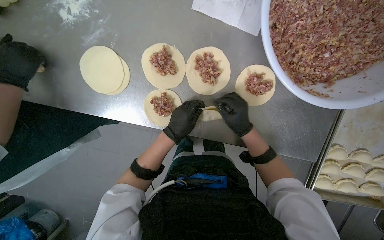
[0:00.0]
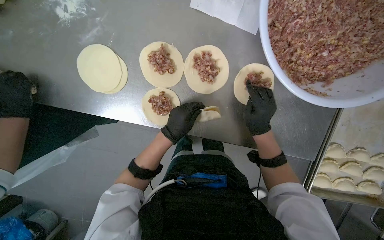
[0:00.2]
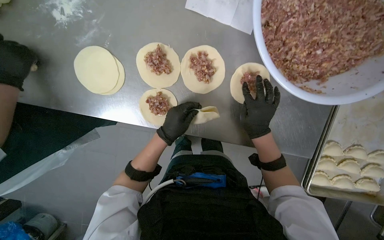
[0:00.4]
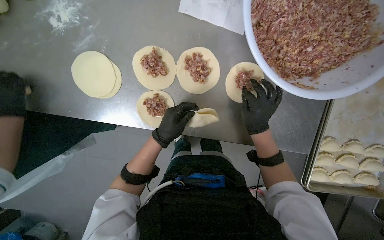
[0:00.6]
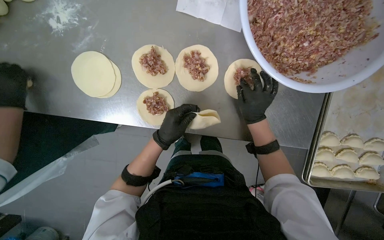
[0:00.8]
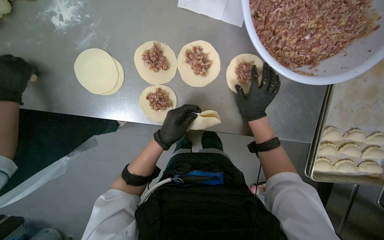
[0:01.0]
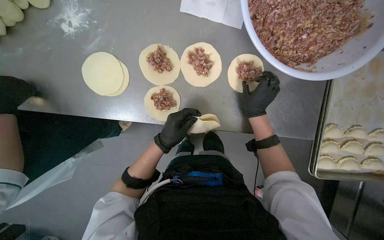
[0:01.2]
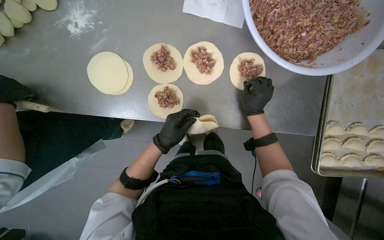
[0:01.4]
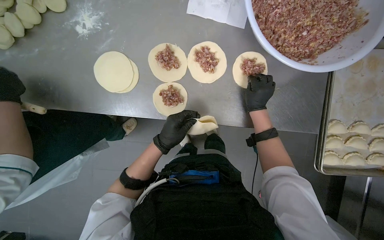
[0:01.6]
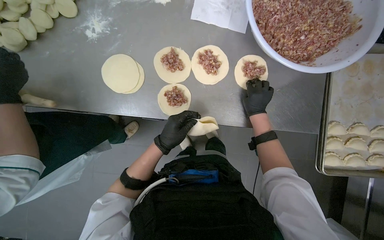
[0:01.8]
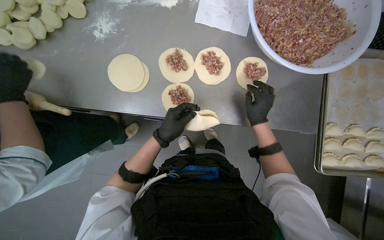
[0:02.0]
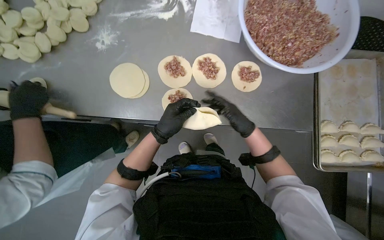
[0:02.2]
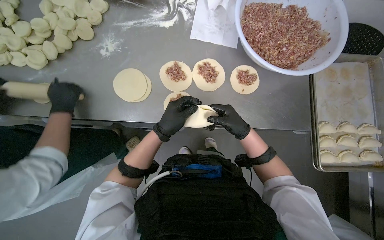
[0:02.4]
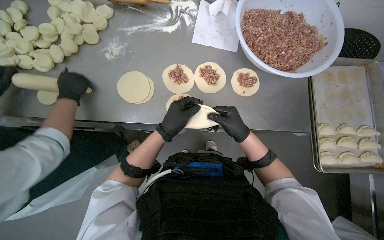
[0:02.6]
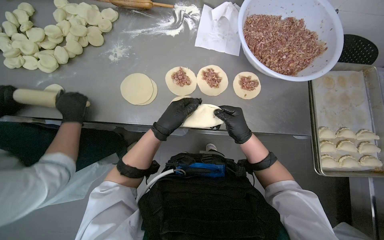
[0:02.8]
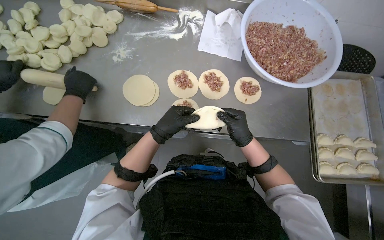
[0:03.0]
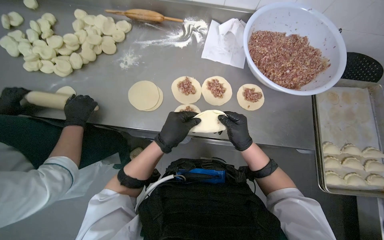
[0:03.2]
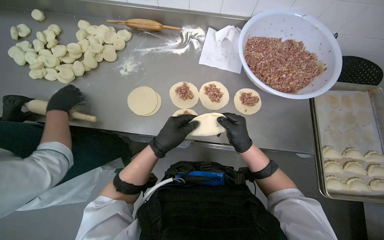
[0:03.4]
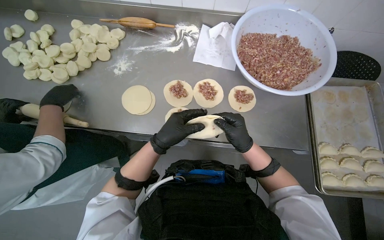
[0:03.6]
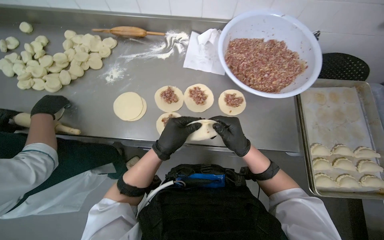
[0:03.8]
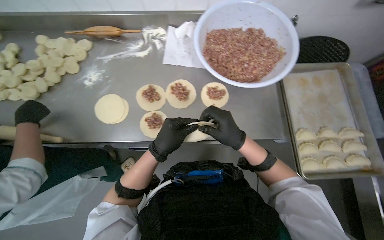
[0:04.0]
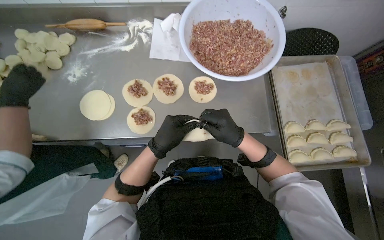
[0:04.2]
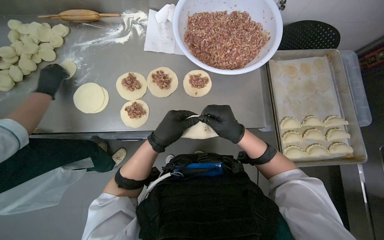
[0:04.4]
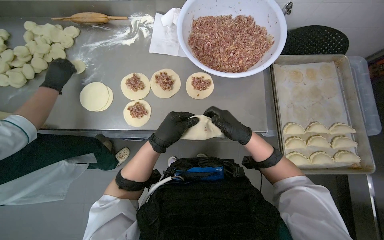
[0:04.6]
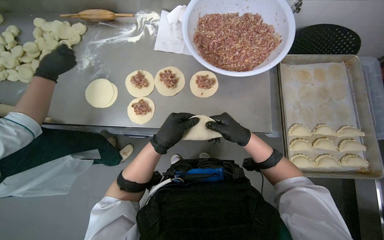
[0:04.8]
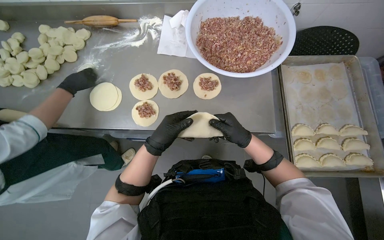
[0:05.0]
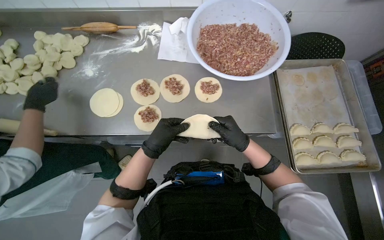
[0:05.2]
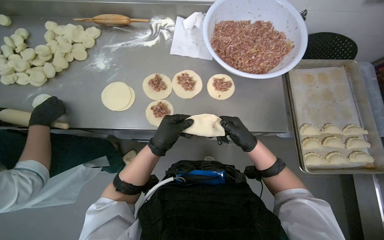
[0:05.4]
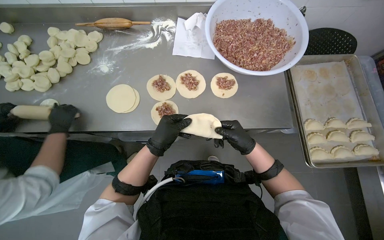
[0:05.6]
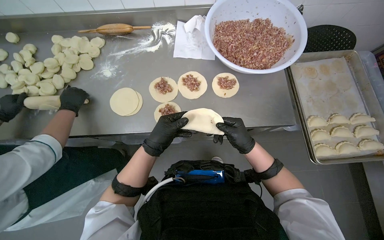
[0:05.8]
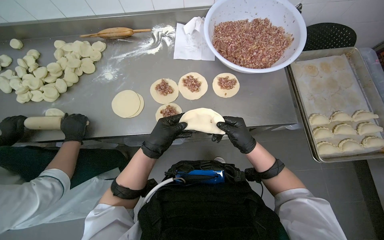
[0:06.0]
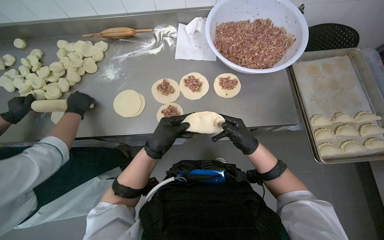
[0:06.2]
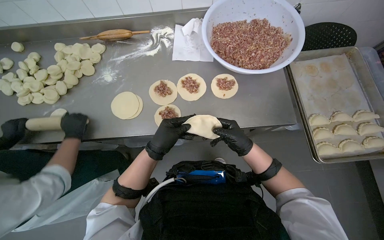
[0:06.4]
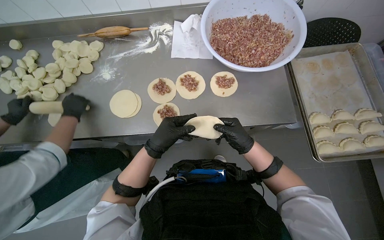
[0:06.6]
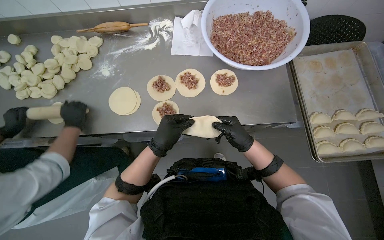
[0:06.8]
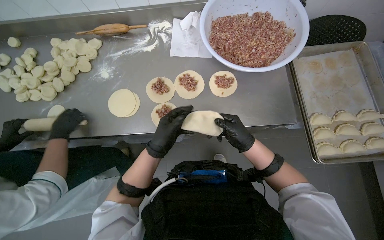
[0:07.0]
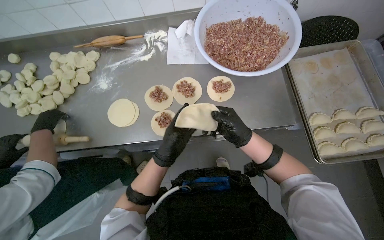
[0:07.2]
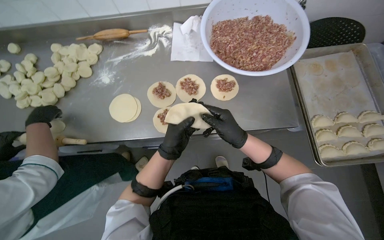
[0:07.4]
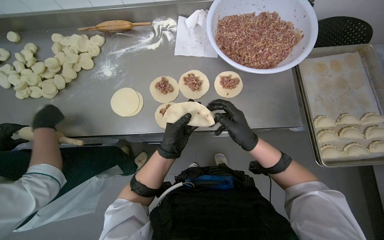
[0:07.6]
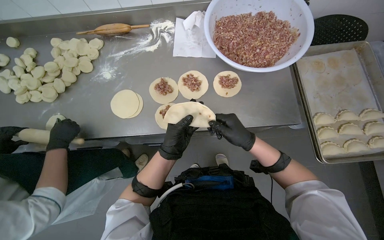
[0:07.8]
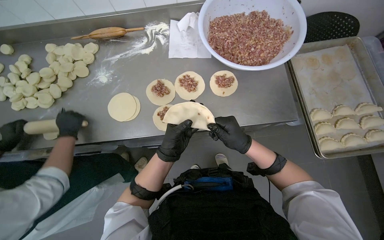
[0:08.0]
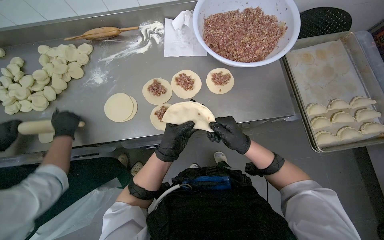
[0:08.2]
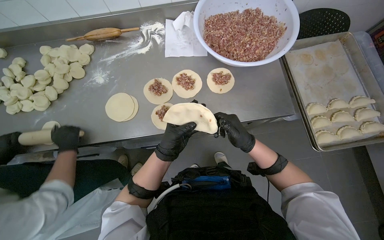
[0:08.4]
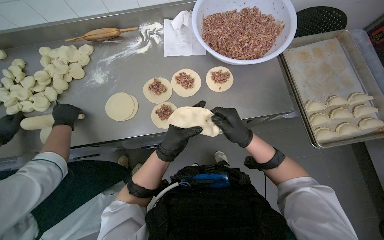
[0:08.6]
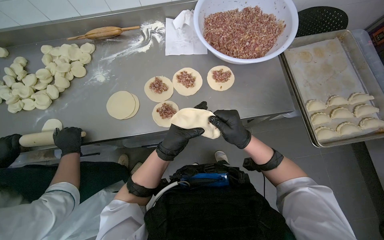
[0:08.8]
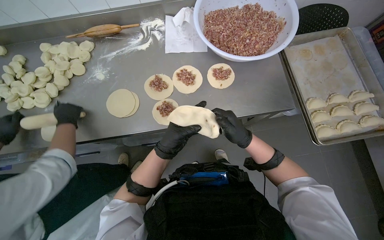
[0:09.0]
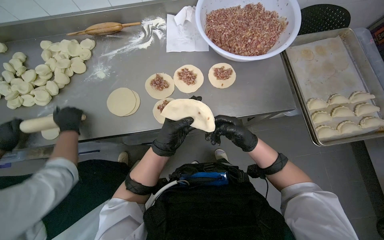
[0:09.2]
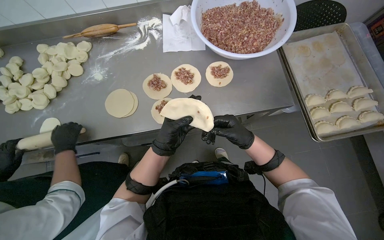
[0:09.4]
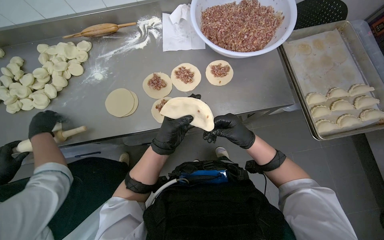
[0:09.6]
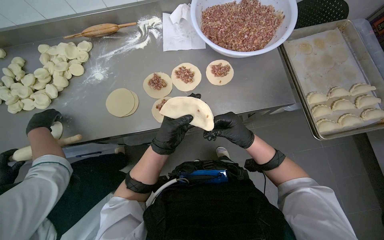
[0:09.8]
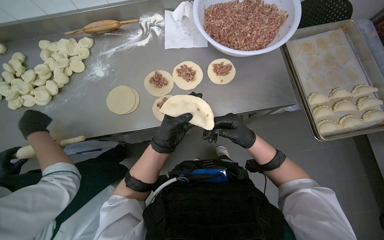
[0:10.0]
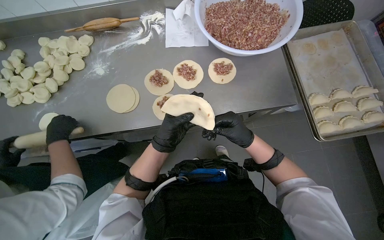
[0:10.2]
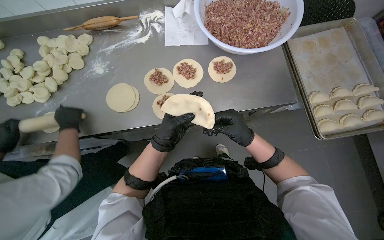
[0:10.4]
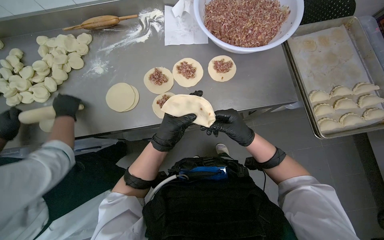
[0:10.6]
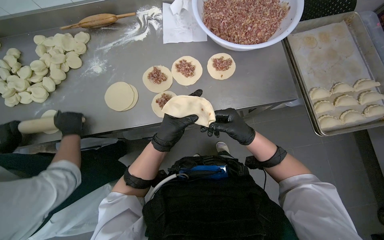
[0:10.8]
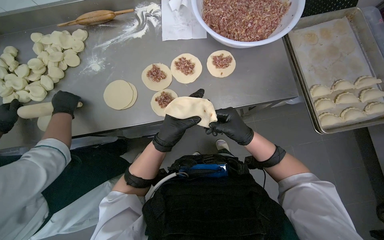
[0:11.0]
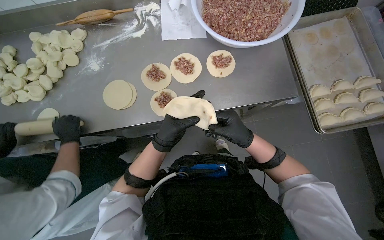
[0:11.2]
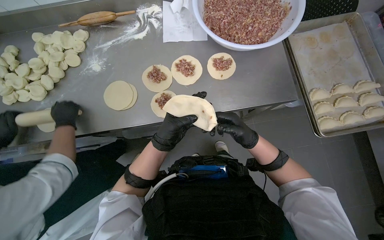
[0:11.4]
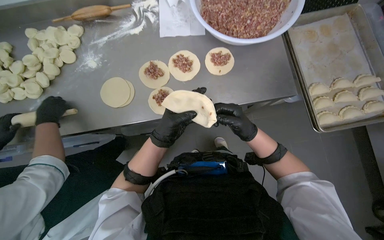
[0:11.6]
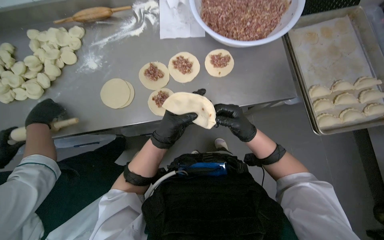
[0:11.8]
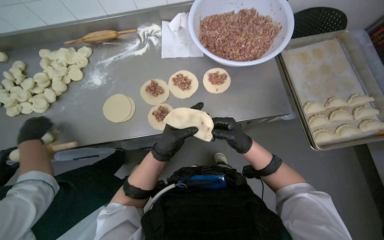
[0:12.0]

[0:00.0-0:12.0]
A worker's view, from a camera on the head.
Job: preparing food.
The whole recording: Preparing meat-filled dumplings. The worker places meat filling onto dough circles, seals them, and places them onto a tray.
0:01.6 to 0:03.0: The view tips upward by some 15 degrees. The right hand goes roughly 20 cm nearer to the camera, to the left and down the picture.
0:03.0 to 0:04.4: The view swings approximately 15 degrees to the left. The view tilts approximately 10 degrees upward. The left hand travels nearer to the camera by some 35 cm.
0:06.0 to 0:12.0: The hands stay close to where they were, moving slightly.

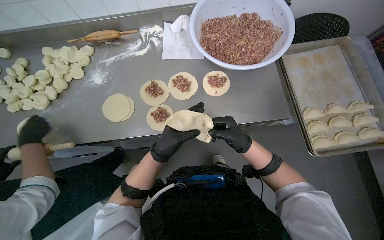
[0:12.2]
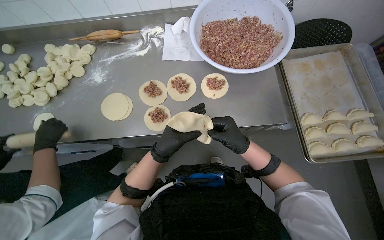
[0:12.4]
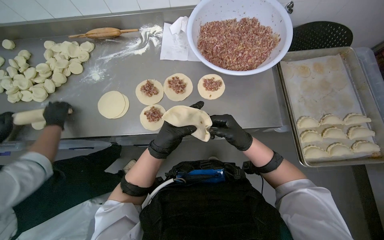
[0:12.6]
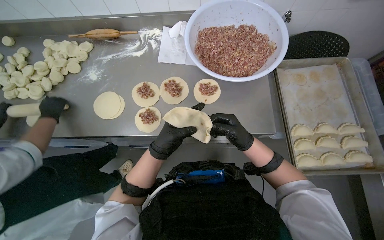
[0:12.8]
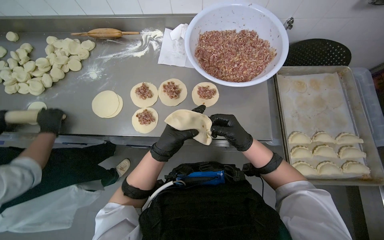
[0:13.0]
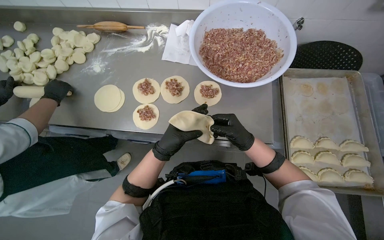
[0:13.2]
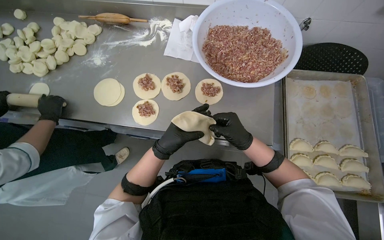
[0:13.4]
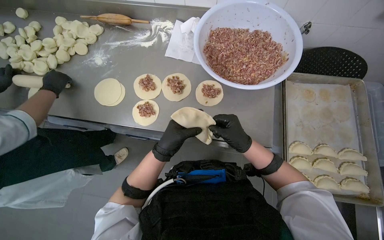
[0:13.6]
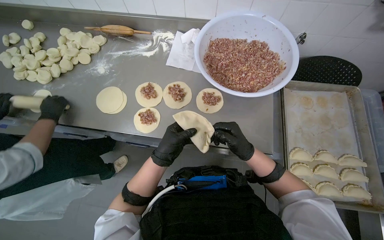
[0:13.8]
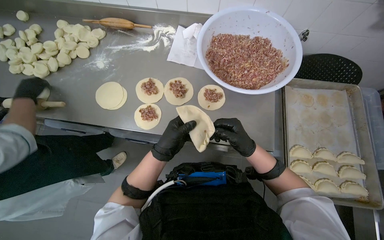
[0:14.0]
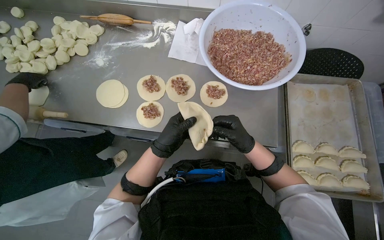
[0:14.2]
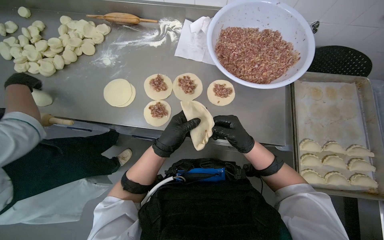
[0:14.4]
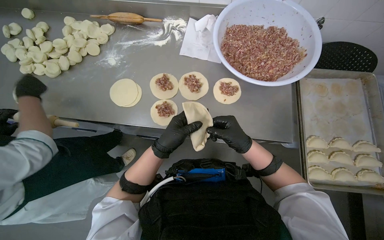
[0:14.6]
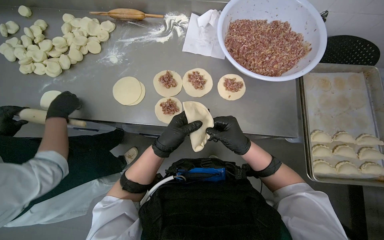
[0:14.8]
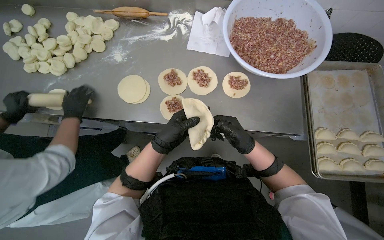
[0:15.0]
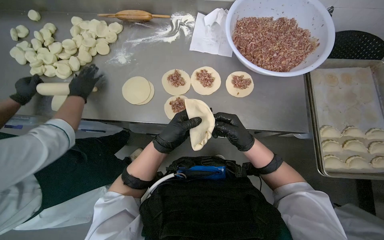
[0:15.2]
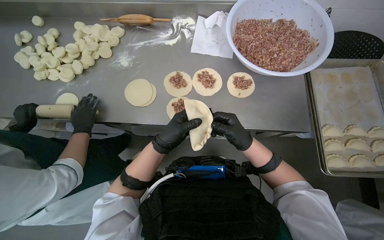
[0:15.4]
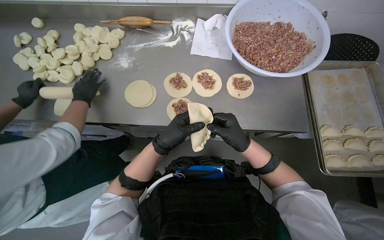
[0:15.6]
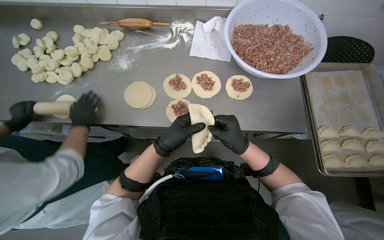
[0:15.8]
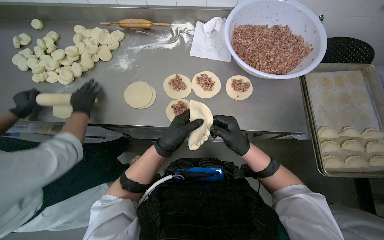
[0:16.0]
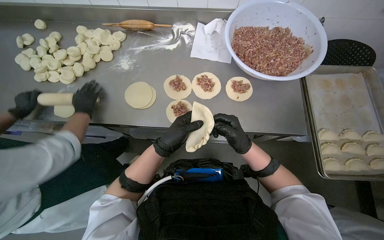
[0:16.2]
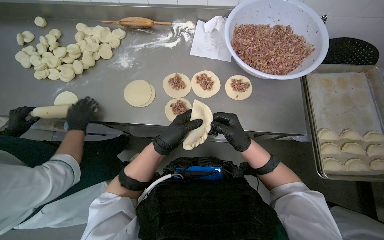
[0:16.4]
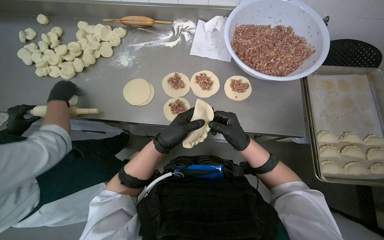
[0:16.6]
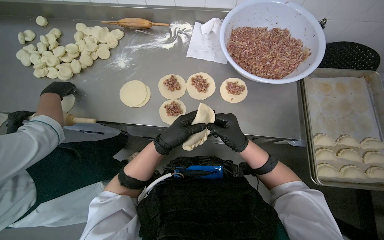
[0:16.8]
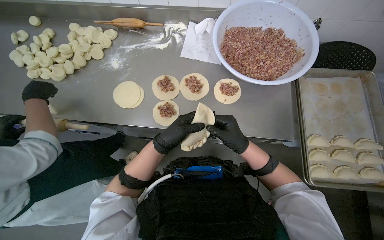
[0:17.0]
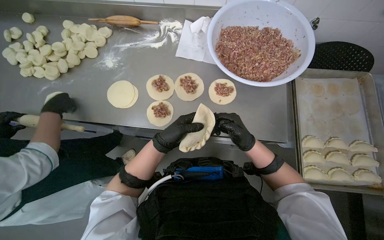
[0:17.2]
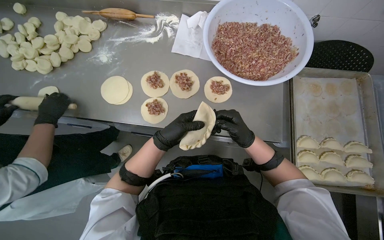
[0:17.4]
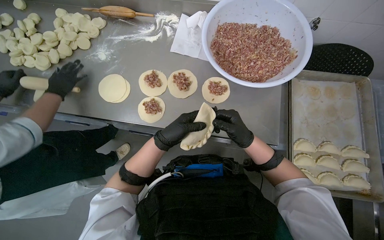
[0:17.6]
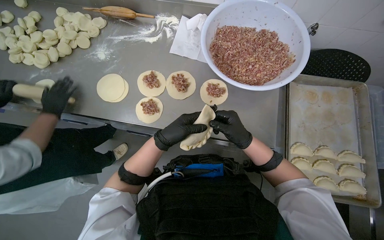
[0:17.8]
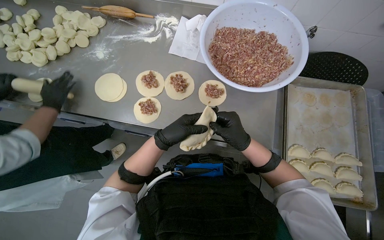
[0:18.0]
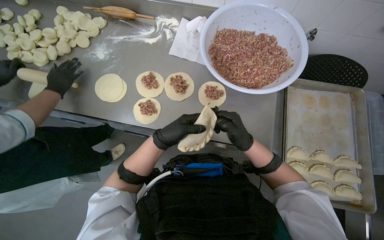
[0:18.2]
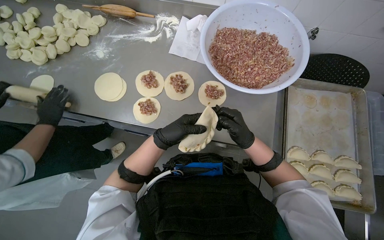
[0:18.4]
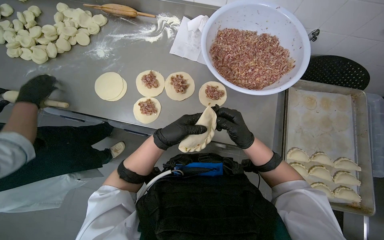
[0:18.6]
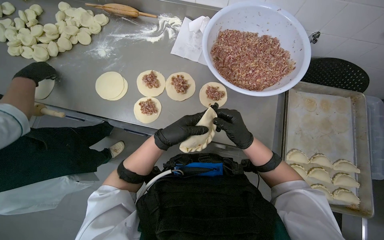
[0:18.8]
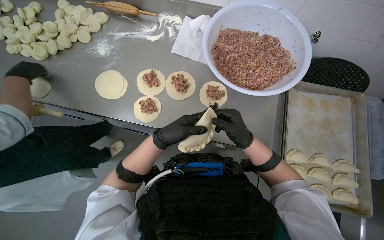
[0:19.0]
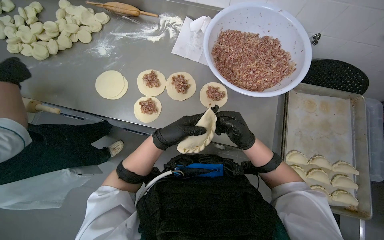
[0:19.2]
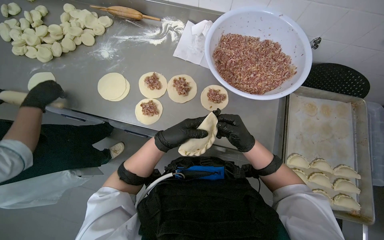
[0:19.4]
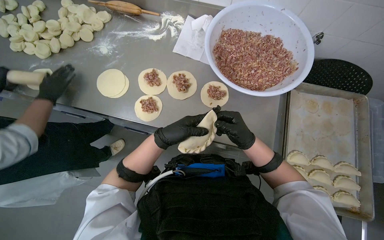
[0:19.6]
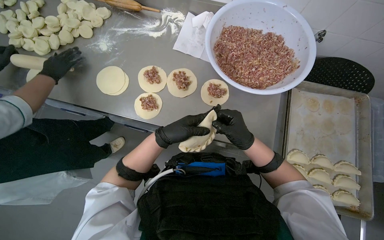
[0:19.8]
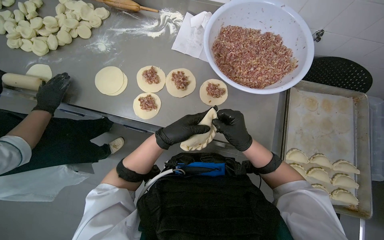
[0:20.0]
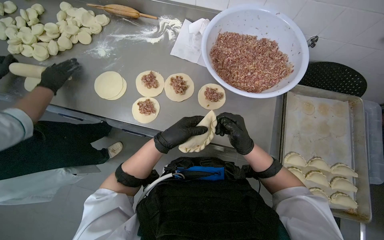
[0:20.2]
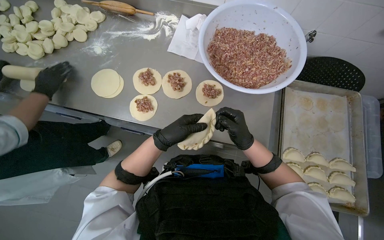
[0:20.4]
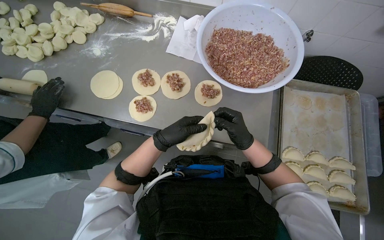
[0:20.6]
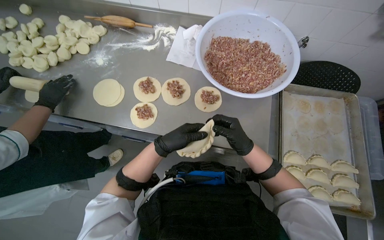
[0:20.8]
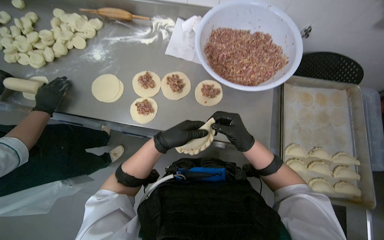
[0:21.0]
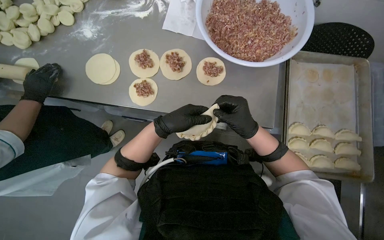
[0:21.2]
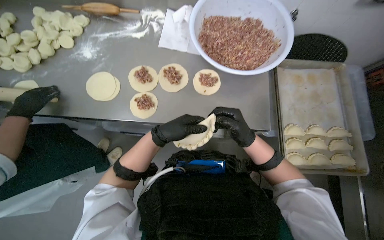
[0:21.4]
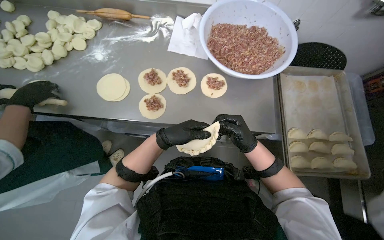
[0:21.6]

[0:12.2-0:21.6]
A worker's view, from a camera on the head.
Job: preparing food.
The whole recording: Preparing meat-filled dumplings. The worker places meat filling onto dough circles, seals them, and places them onto a tray.
0:15.4 to 0:17.0: The hands work in one place, with small movements.
0:18.4 to 0:20.0: The hands stay close to where they were, moving slightly.
0:20.0 to 0:21.6: The hands are busy where they are.
